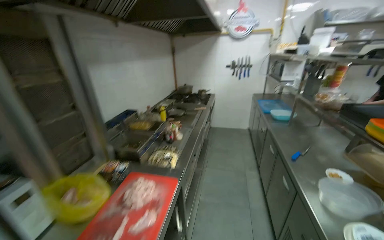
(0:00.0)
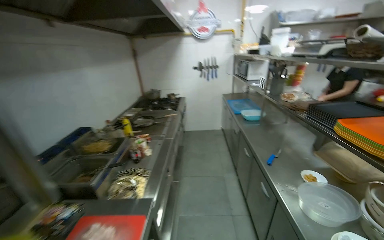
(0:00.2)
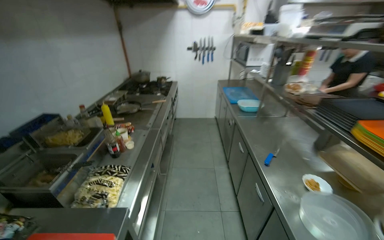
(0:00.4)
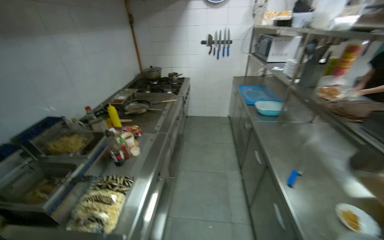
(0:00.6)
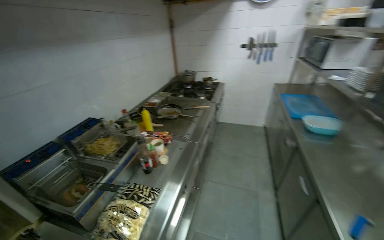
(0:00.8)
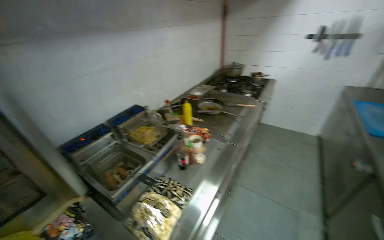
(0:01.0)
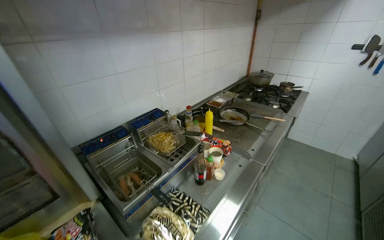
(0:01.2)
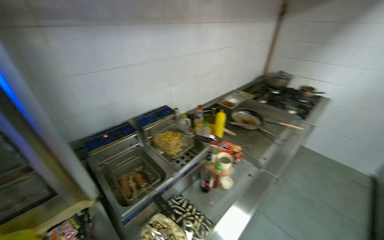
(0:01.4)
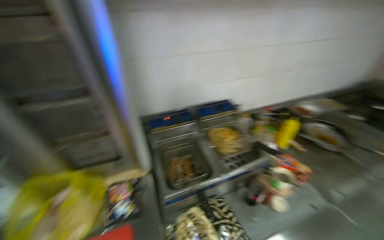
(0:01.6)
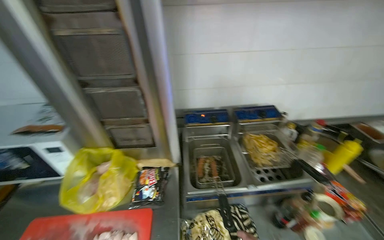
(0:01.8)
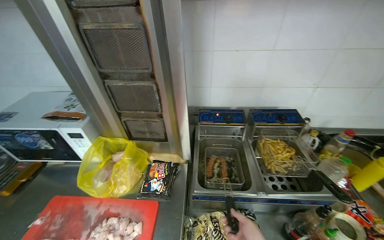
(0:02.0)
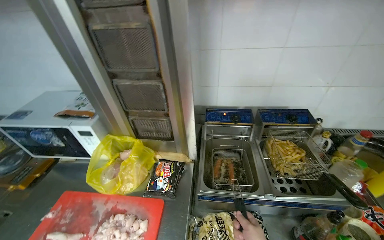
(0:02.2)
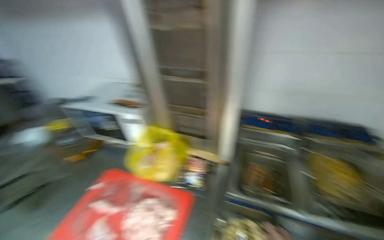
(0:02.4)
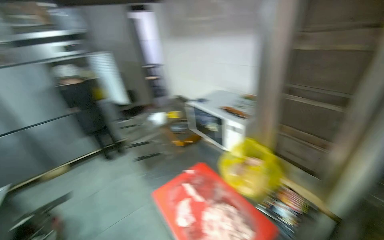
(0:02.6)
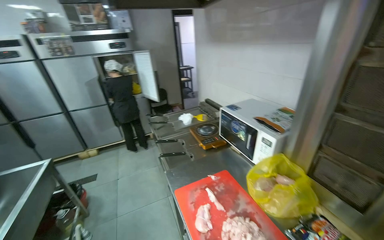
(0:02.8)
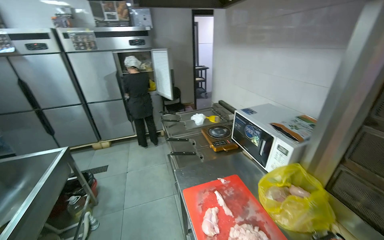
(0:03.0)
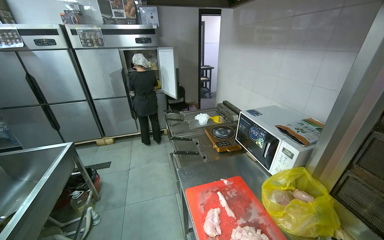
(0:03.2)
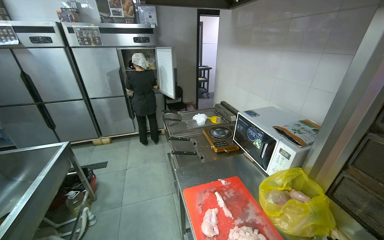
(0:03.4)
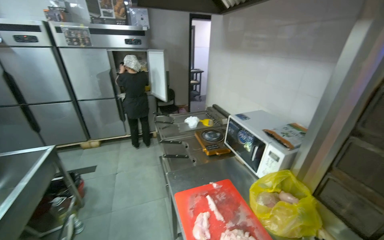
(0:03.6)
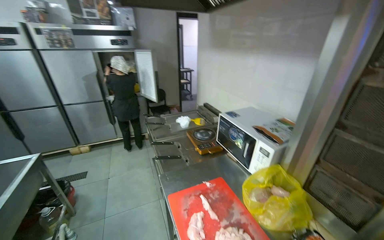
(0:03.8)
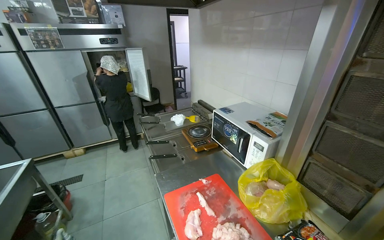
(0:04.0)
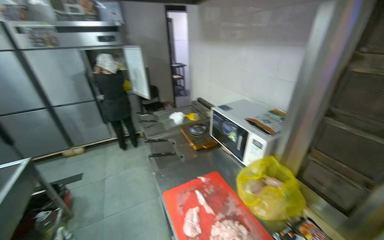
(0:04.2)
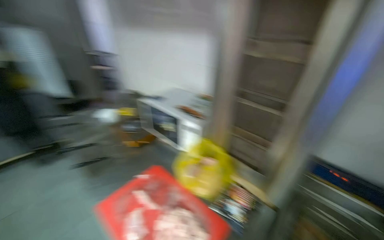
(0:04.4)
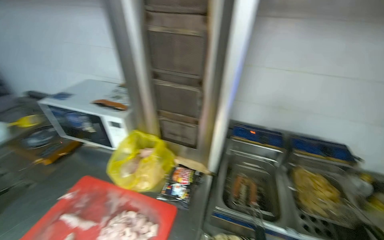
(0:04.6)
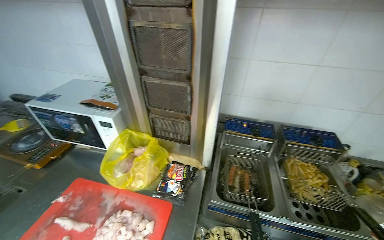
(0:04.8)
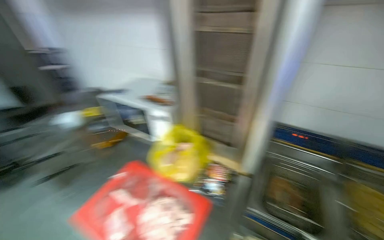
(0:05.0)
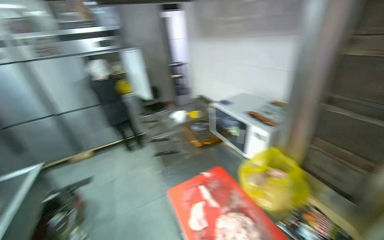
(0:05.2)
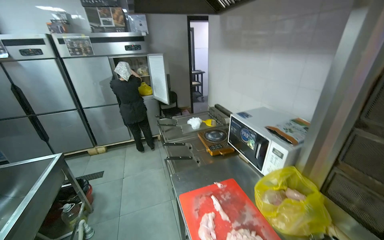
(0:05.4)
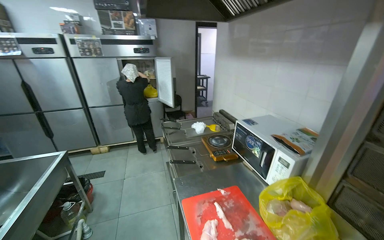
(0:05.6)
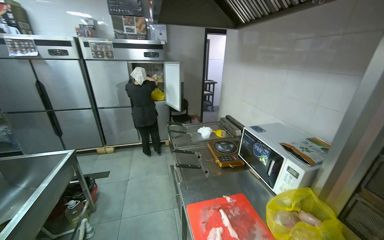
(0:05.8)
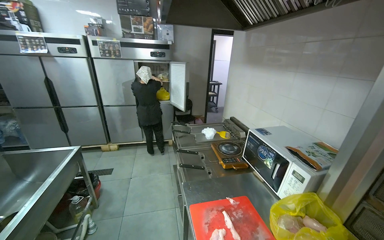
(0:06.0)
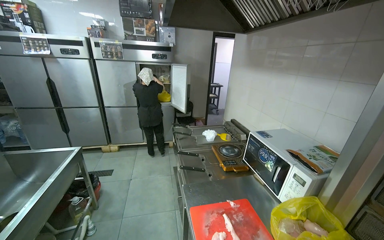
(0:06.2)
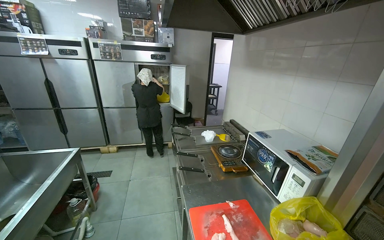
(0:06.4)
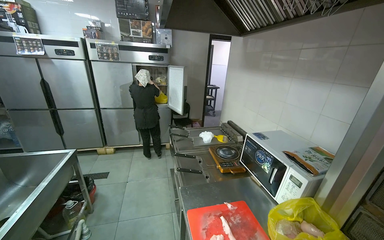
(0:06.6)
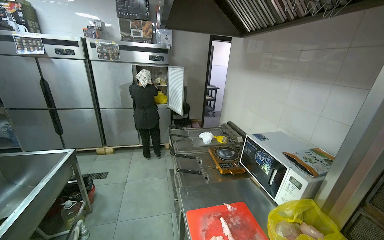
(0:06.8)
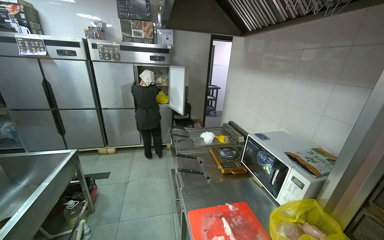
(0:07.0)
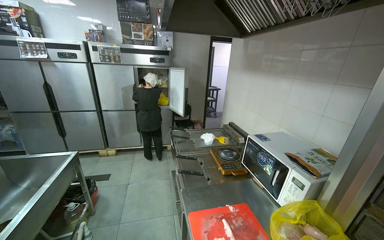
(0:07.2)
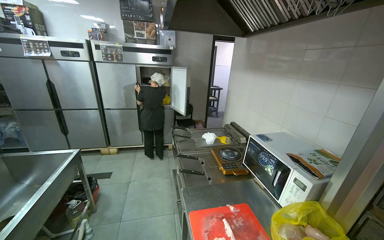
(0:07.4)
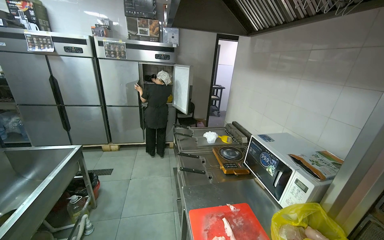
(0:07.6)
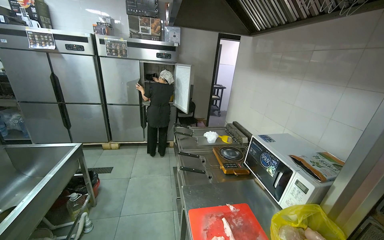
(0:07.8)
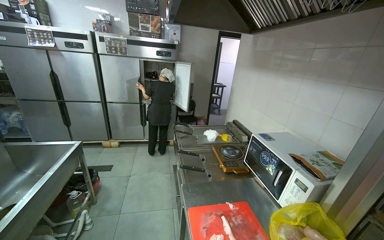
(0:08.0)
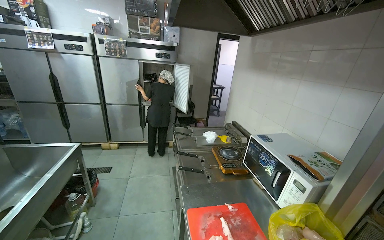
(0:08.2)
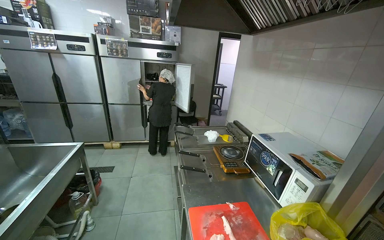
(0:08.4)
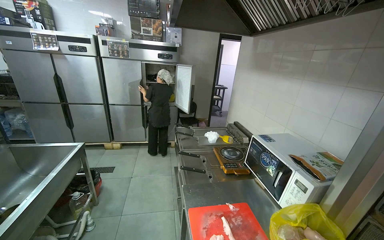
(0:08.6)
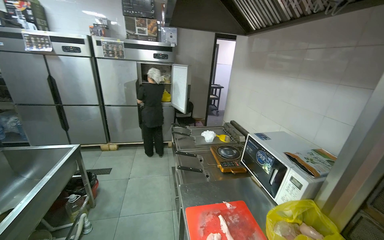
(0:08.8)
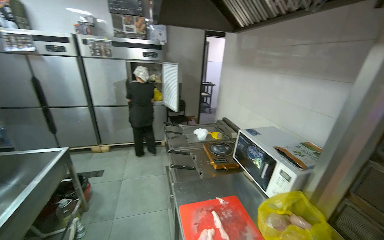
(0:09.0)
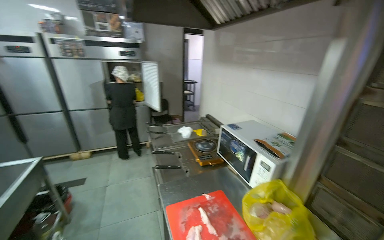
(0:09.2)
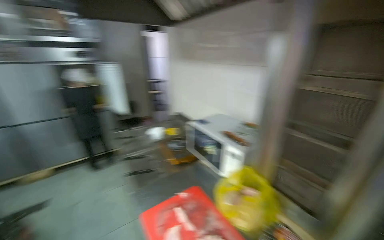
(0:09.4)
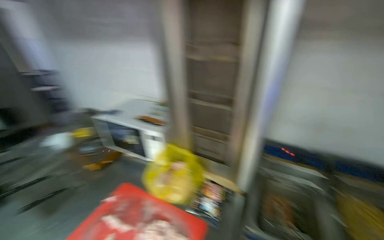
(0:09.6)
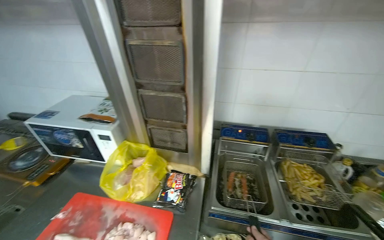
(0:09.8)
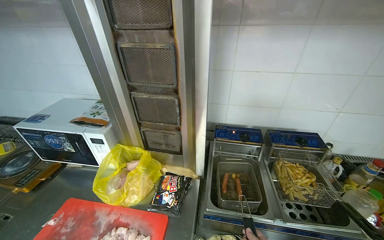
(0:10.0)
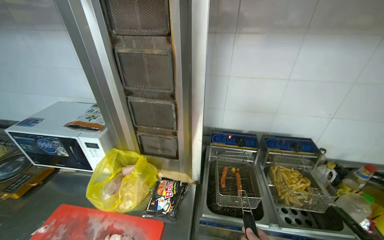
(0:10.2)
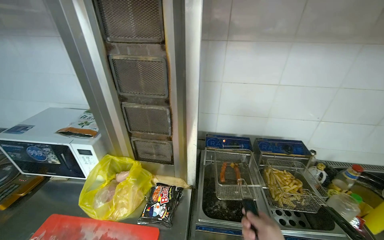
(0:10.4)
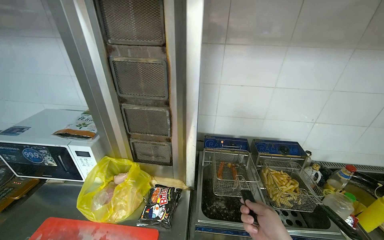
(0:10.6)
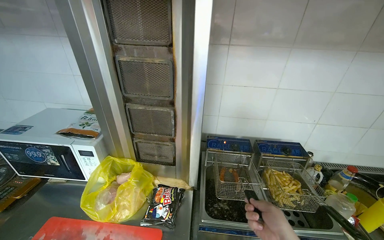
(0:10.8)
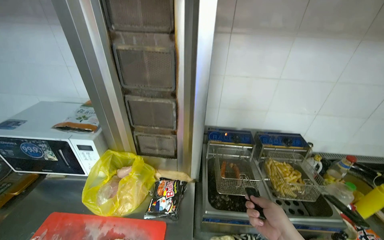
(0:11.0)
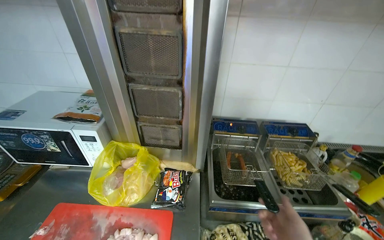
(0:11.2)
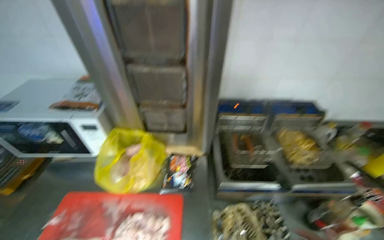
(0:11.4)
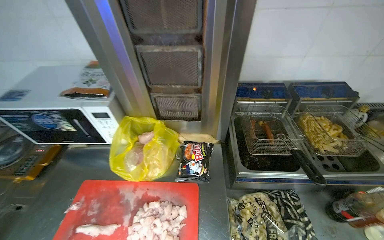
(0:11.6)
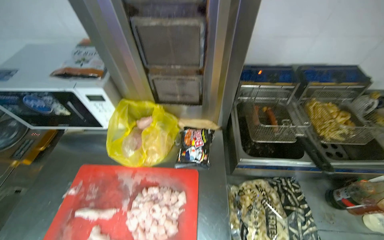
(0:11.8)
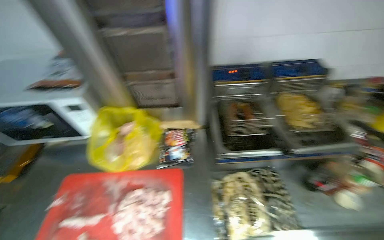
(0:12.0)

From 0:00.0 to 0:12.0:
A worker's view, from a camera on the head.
Job: cooking food.
The whole recording: Frying food and managing ingredients. The worker fries food in the deep fryer and frequently checks ingredients in the refrigerator.
From 0:00.0 to 0:01.6: The camera is carried approximately 90 cm. The wearer's head swings roughly 55 degrees to the left. The wearer looks roughly 15 degrees further downward.
From 0:01.6 to 0:03.0: The head rotates approximately 90 degrees to the left.
From 0:03.0 to 0:04.4: The head rotates roughly 30 degrees to the right.
From 0:04.4 to 0:06.0: The wearer looks about 35 degrees further to the left.
From 0:09.0 to 0:10.4: The wearer looks roughly 70 degrees further to the right.
From 0:10.4 to 0:12.0: The view tilts roughly 20 degrees downward.

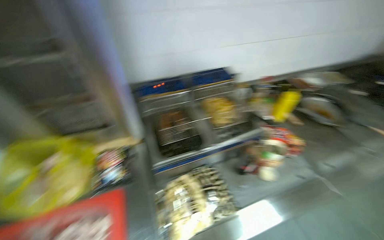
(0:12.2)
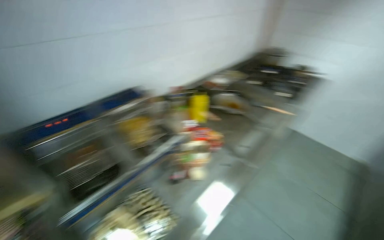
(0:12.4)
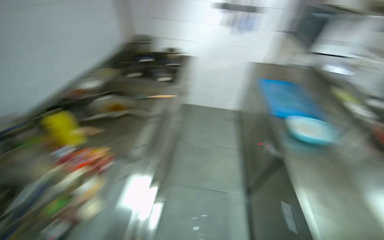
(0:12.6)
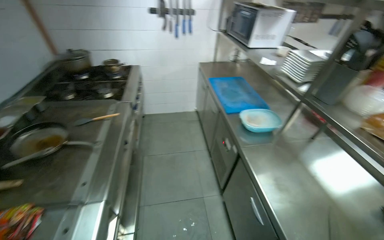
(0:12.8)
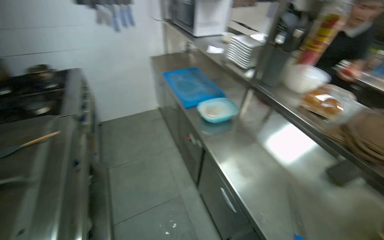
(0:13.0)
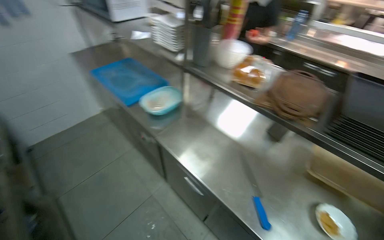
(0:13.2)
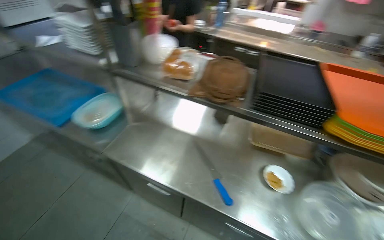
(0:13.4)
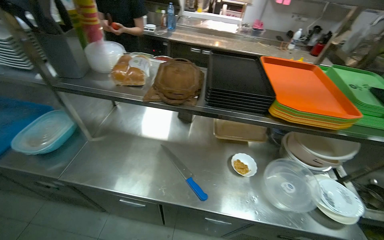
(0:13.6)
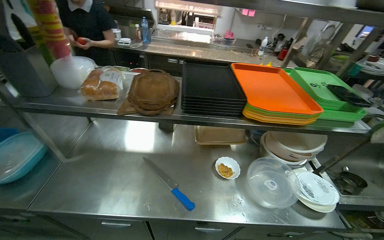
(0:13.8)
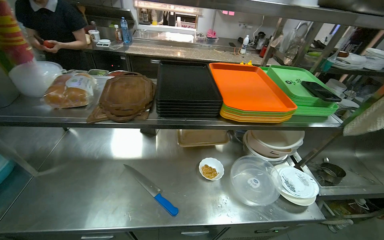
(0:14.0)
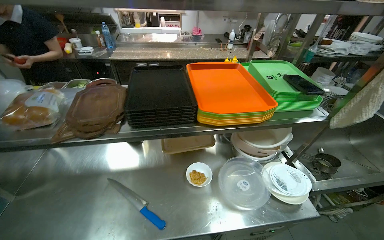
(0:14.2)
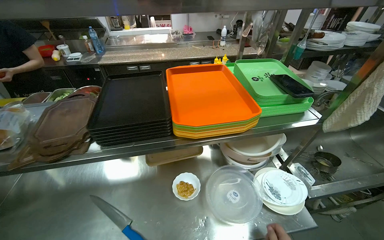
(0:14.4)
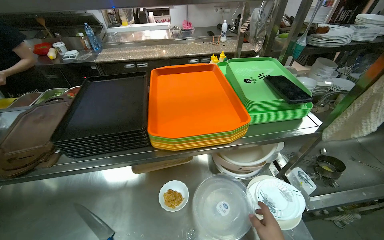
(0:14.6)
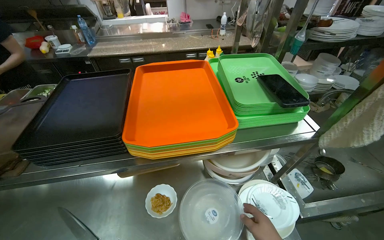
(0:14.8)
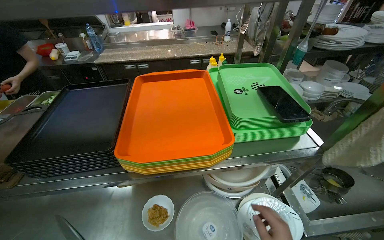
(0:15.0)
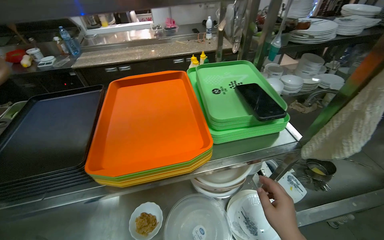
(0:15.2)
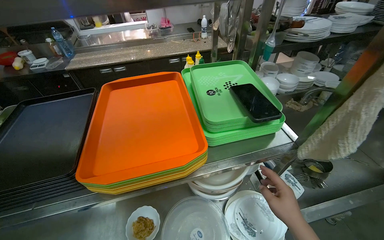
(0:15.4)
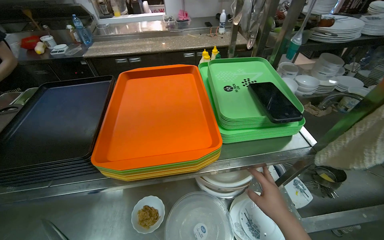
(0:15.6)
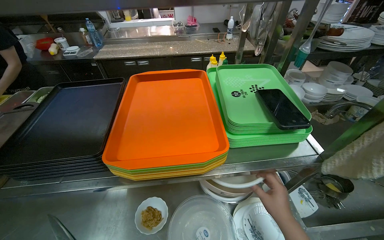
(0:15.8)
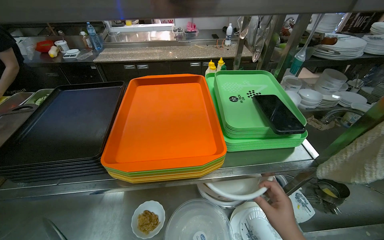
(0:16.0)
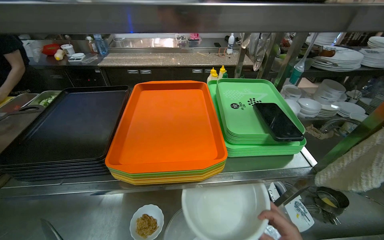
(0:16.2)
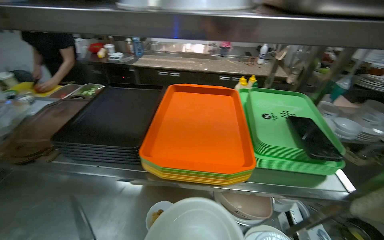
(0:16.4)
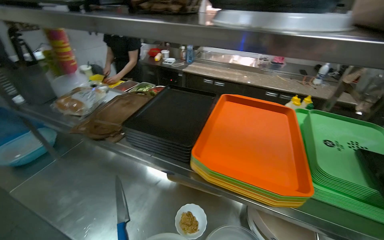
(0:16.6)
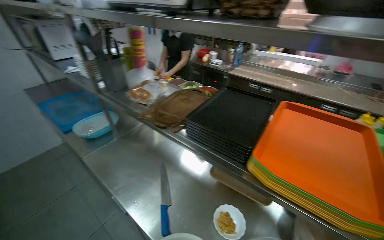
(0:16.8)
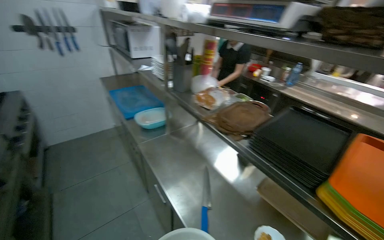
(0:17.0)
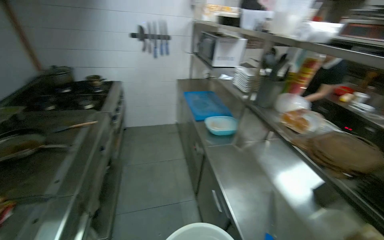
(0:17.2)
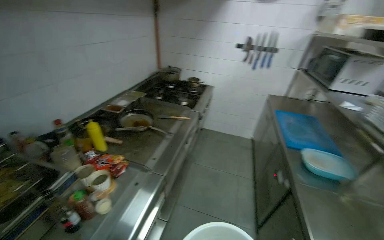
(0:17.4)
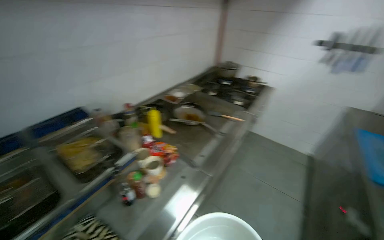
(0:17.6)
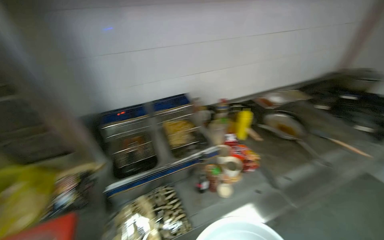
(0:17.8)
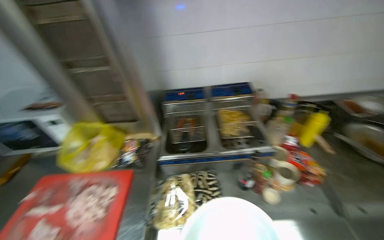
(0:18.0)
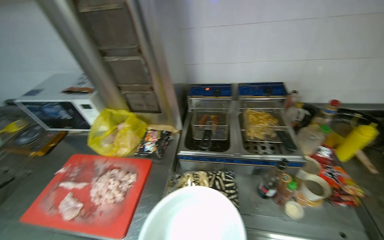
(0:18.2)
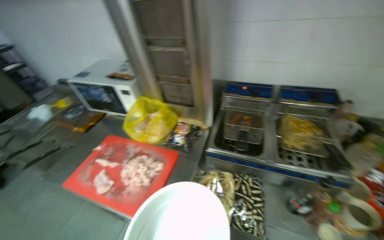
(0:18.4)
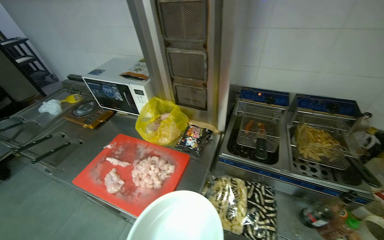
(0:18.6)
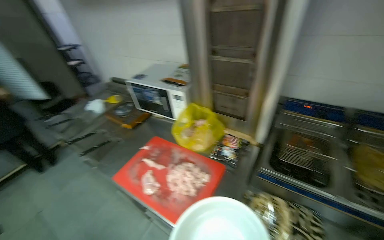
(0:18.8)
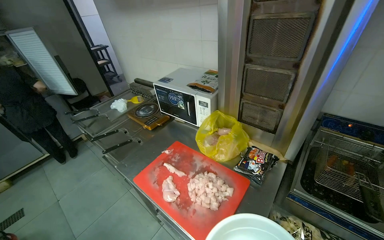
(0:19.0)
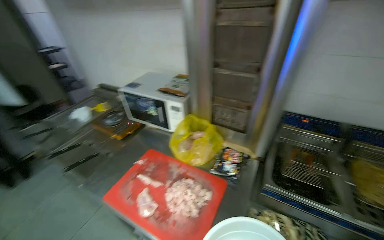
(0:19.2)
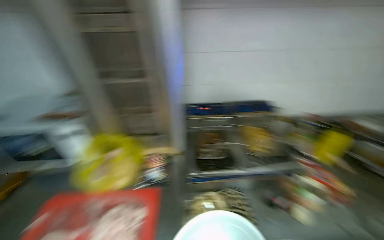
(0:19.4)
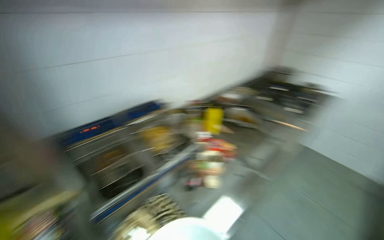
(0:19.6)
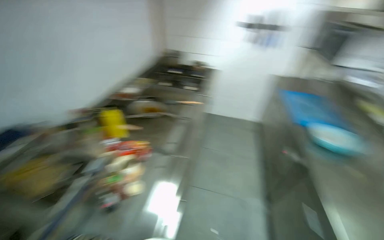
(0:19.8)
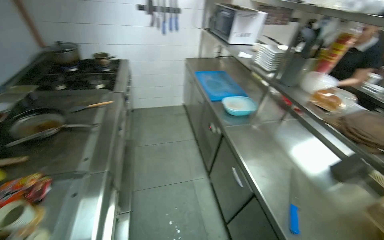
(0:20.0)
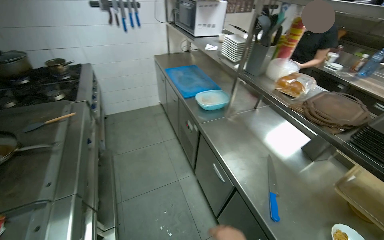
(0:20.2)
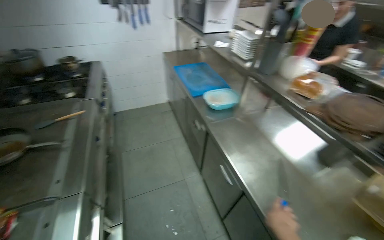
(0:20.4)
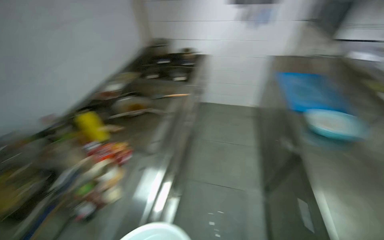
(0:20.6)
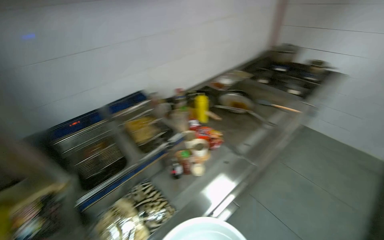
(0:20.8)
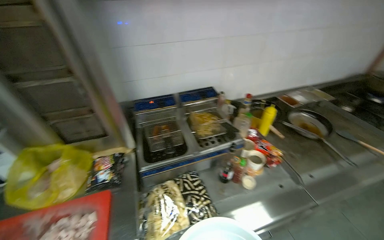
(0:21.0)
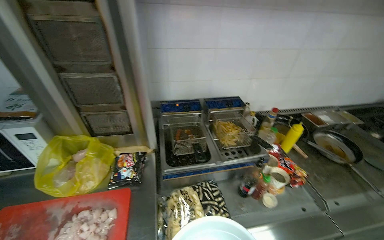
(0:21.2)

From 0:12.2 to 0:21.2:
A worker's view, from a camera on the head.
Job: cooking food.
The whole recording: Frying food and managing ingredients. The worker fries food in the deep fryer and frequently checks ingredients in the refrigerator.
From 0:12.2 to 0:13.8: The camera is carried approximately 80 cm. The head turns to the right by some 155 degrees.
From 0:13.8 to 0:15.2: The camera is carried approximately 50 cm.
From 0:15.2 to 0:16.6: The wearer's head swings approximately 35 degrees to the left.
From 0:16.6 to 0:18.2: The head travels some 80 cm. The wearer's head swings about 165 degrees to the left.
From 0:18.2 to 0:19.8: The wearer's head swings approximately 85 degrees to the right.
From 0:19.8 to 0:21.2: The head turns to the left by approximately 65 degrees.
